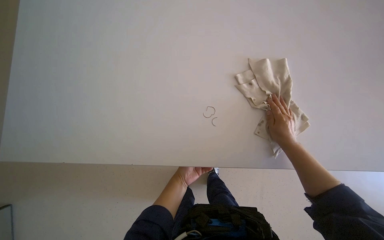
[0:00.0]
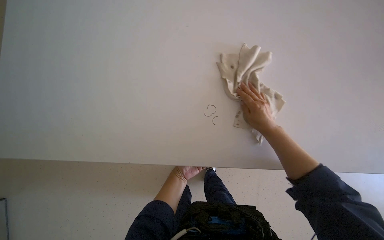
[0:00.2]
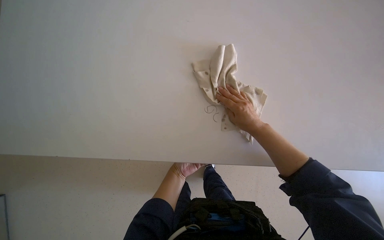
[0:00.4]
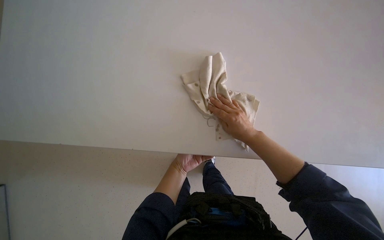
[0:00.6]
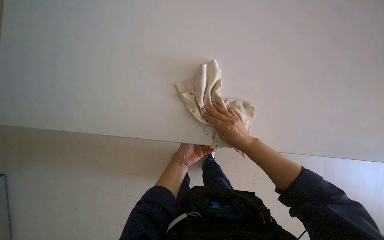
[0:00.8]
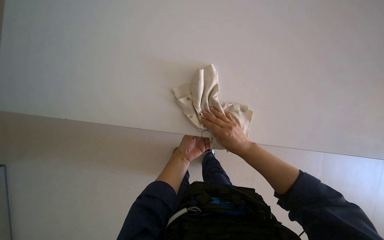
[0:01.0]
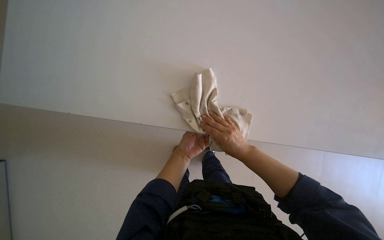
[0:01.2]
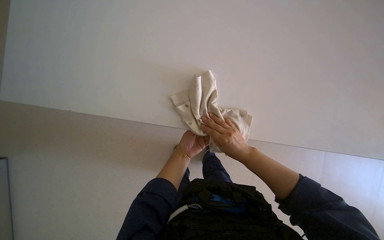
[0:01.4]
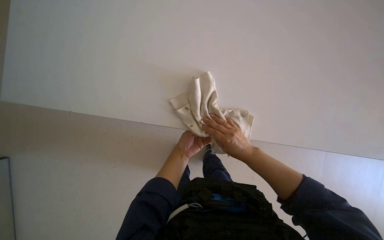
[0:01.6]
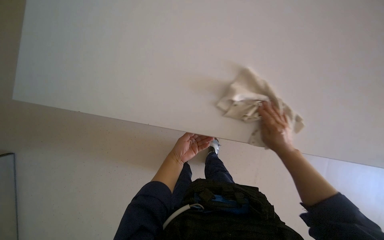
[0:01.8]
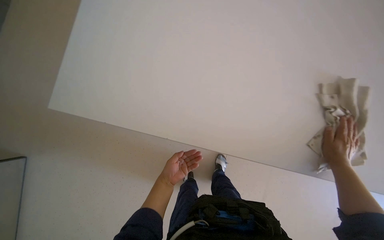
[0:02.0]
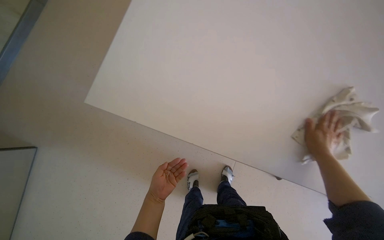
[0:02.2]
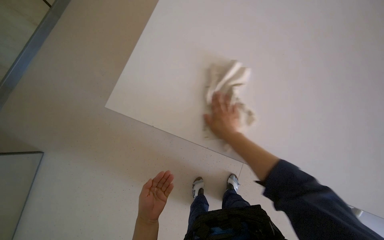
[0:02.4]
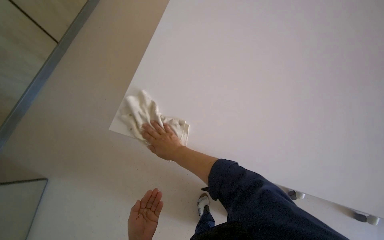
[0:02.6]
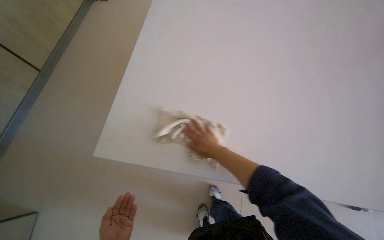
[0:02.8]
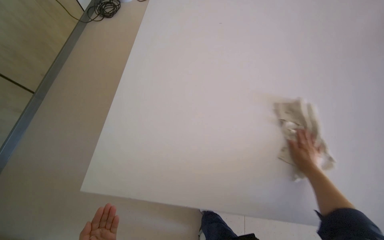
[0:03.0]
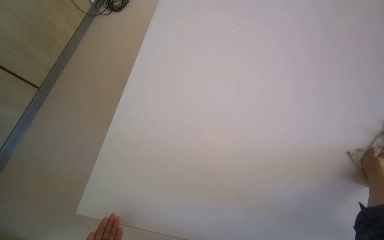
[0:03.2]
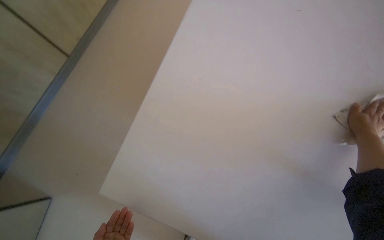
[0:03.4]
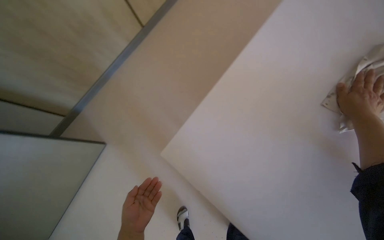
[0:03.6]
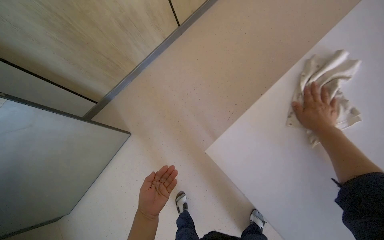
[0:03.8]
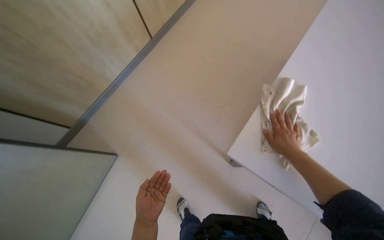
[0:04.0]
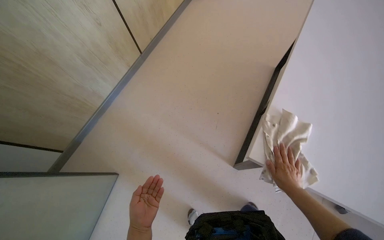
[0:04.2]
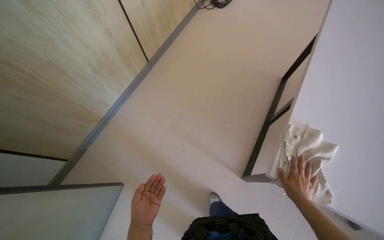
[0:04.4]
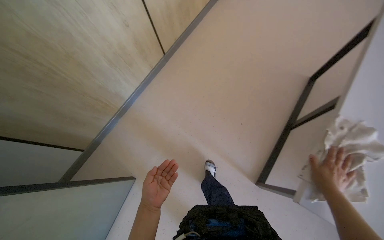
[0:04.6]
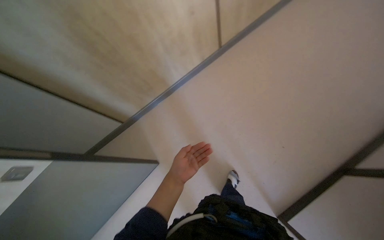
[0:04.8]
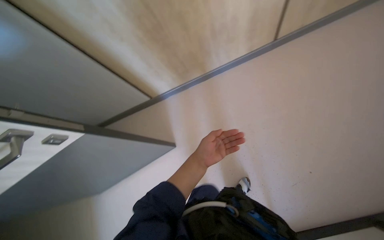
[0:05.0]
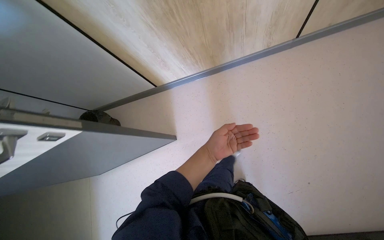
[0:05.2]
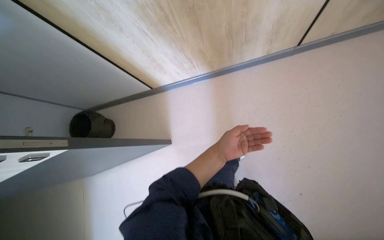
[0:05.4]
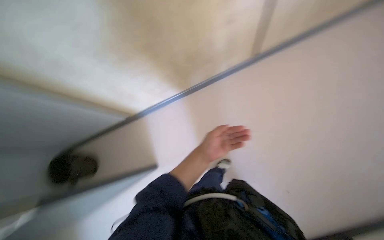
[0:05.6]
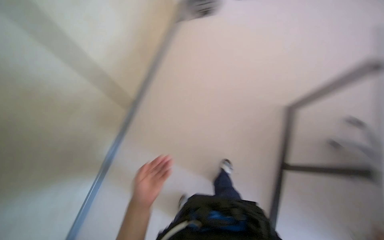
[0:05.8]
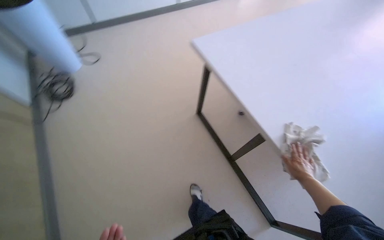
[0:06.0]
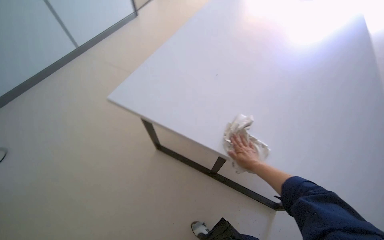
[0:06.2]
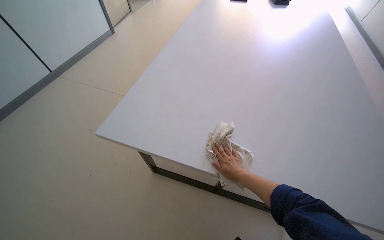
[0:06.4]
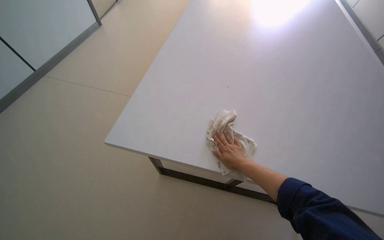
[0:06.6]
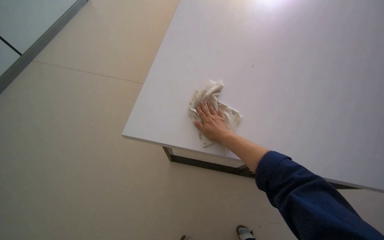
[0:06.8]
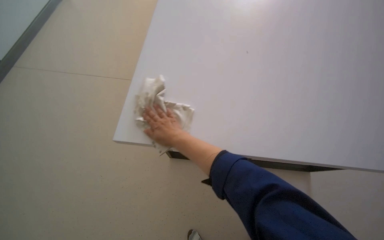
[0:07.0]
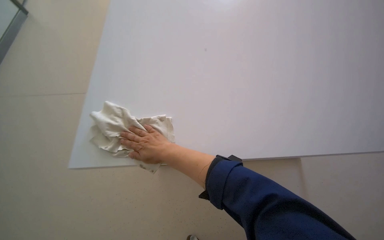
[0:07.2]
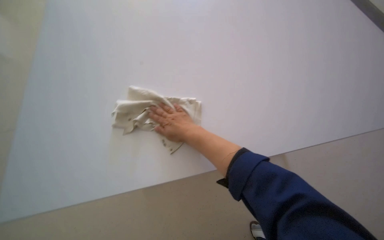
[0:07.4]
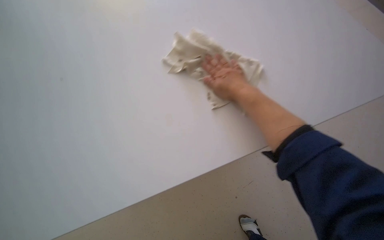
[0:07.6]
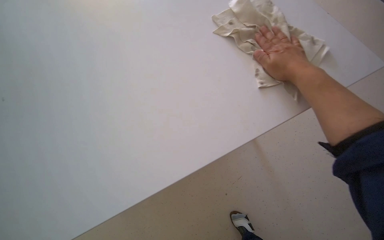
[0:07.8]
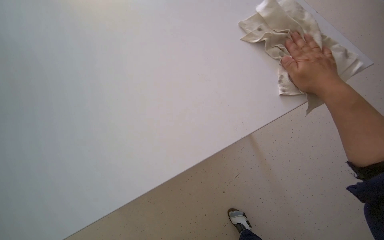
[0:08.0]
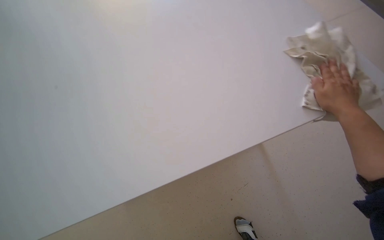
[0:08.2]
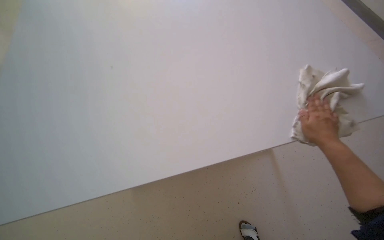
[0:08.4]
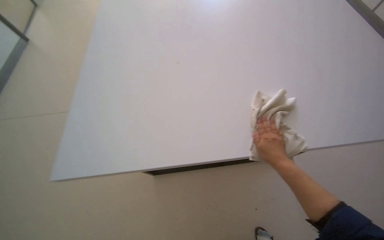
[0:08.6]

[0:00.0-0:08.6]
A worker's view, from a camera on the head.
Job: wiping surfaces.
The whole recording: Wiping long white table. The worker wipes a long white table with a white cloth.
0:00.0 to 0:01.4: The left hand is displaced up the picture by about 20 cm.
0:01.4 to 0:02.8: The right hand goes left and right, roughly 50 cm each way, reversing 2 times.
0:02.8 to 0:04.4: The head travels about 40 cm.
0:04.4 to 0:05.8: The wearer's head swings approximately 35 degrees to the left.
0:07.2 to 0:08.6: The wearer's head swings about 55 degrees to the left.

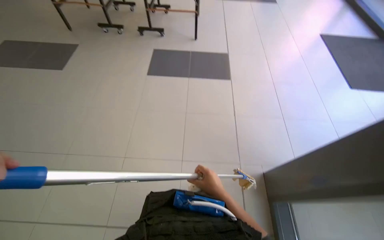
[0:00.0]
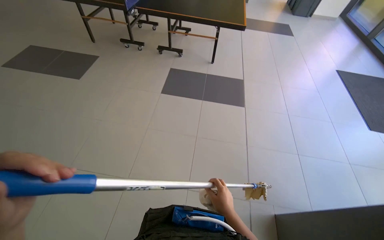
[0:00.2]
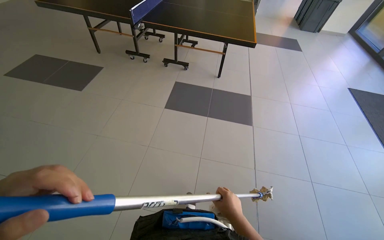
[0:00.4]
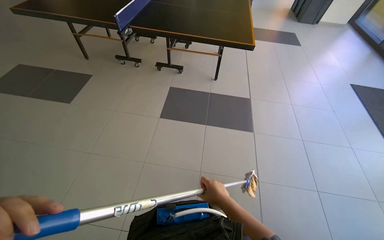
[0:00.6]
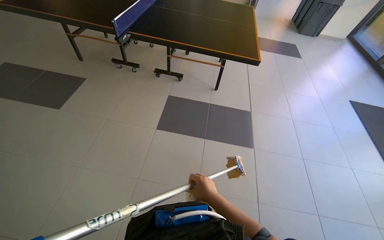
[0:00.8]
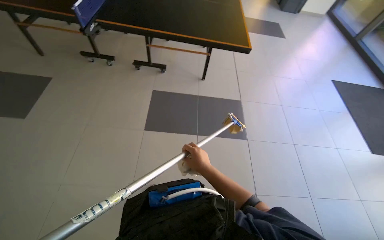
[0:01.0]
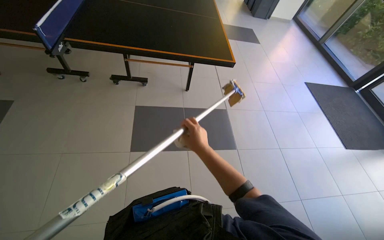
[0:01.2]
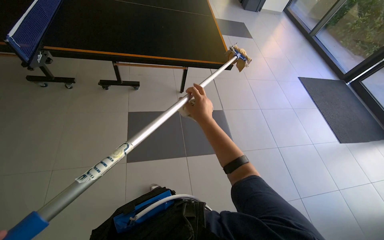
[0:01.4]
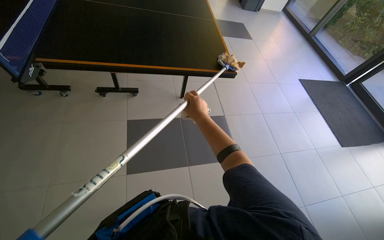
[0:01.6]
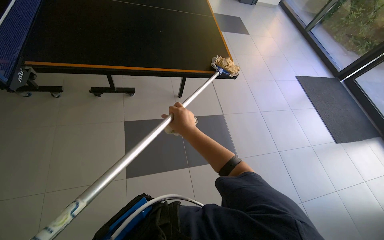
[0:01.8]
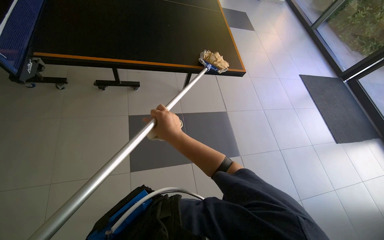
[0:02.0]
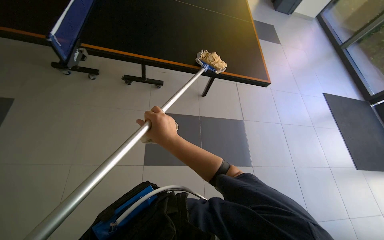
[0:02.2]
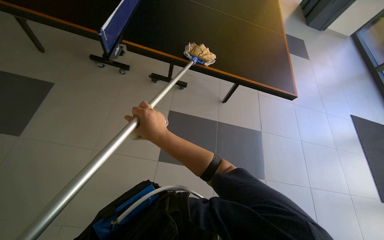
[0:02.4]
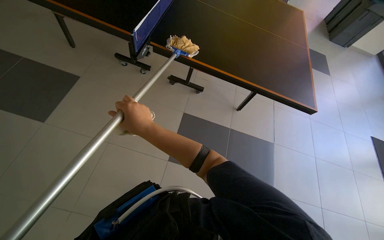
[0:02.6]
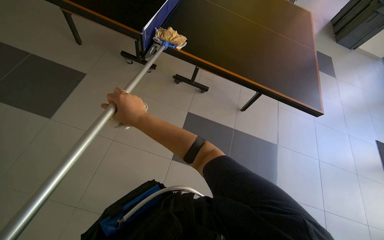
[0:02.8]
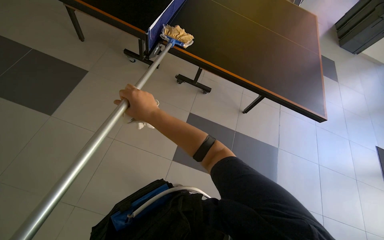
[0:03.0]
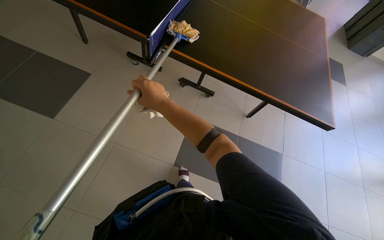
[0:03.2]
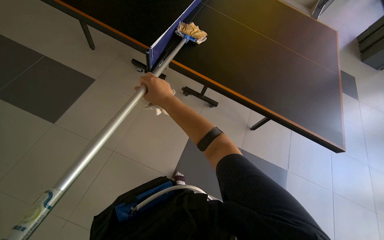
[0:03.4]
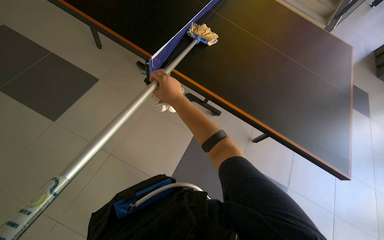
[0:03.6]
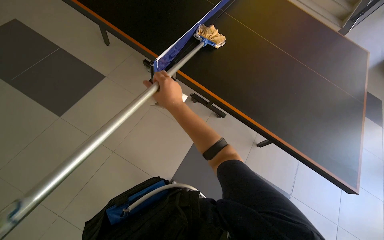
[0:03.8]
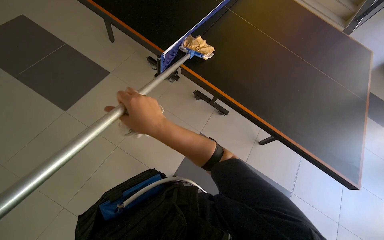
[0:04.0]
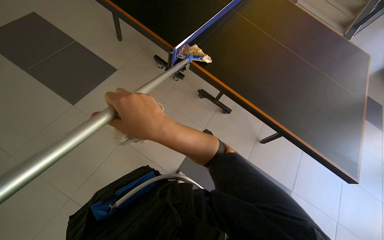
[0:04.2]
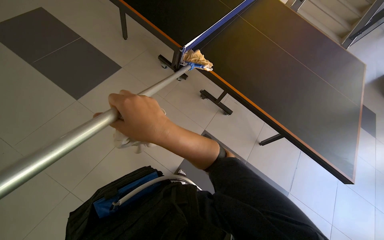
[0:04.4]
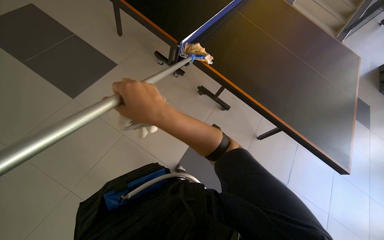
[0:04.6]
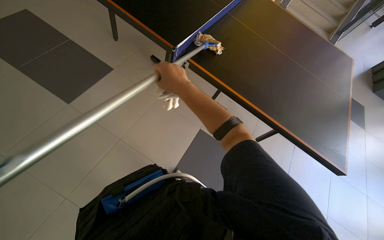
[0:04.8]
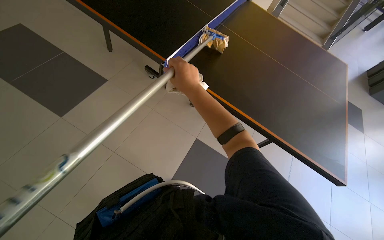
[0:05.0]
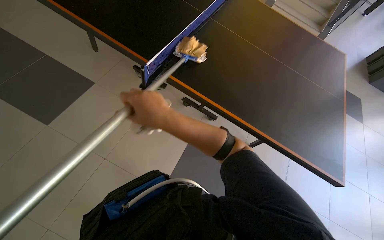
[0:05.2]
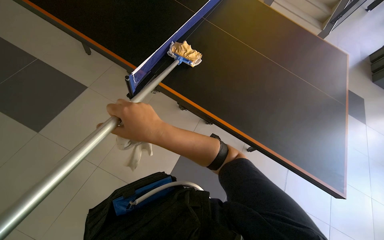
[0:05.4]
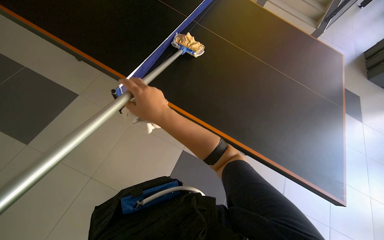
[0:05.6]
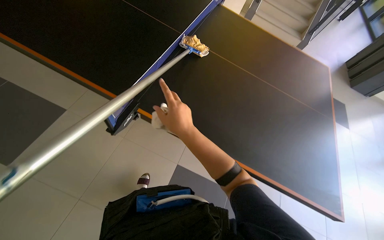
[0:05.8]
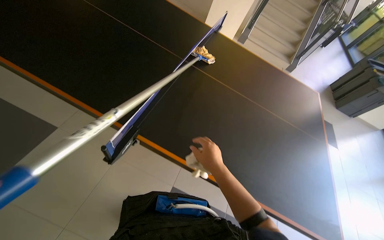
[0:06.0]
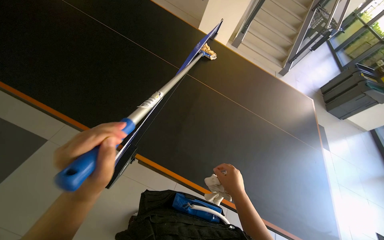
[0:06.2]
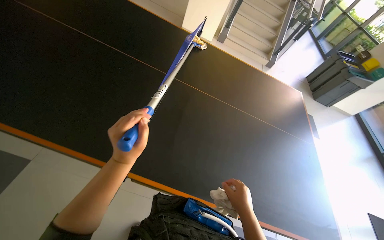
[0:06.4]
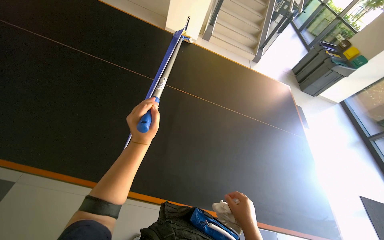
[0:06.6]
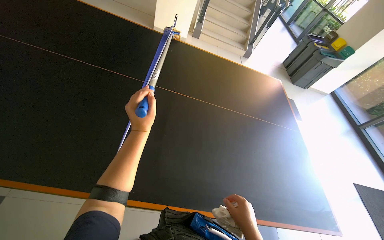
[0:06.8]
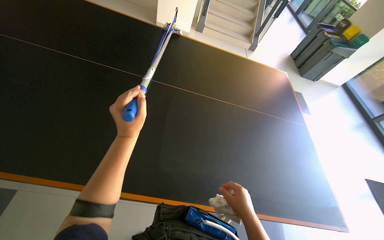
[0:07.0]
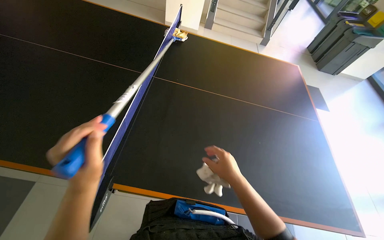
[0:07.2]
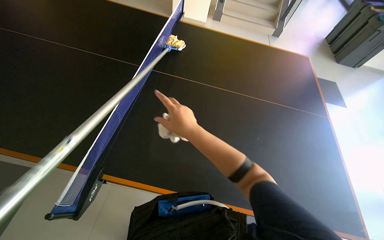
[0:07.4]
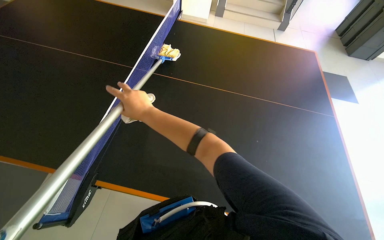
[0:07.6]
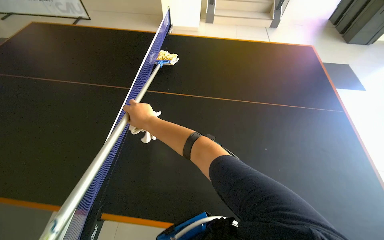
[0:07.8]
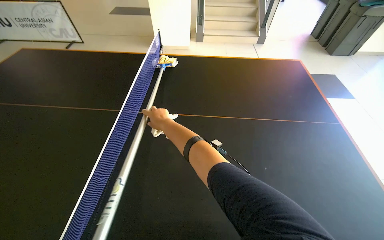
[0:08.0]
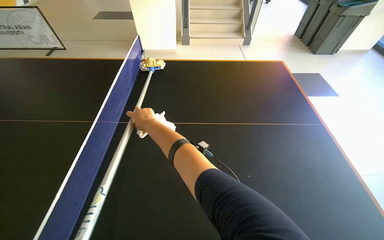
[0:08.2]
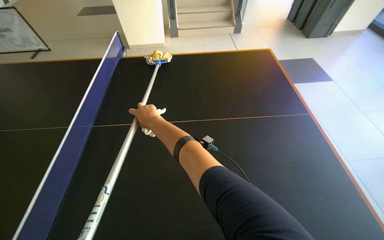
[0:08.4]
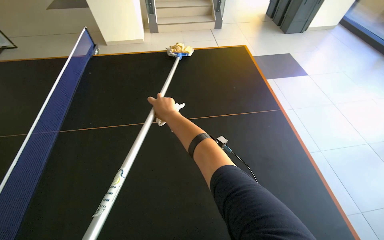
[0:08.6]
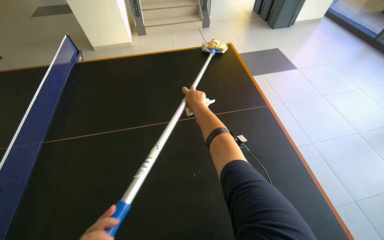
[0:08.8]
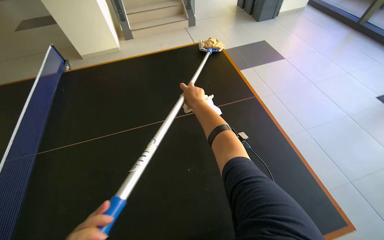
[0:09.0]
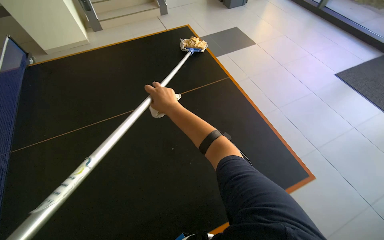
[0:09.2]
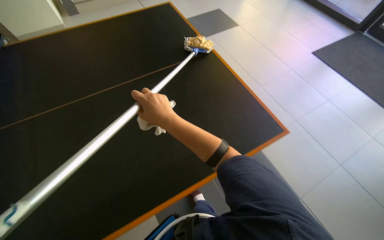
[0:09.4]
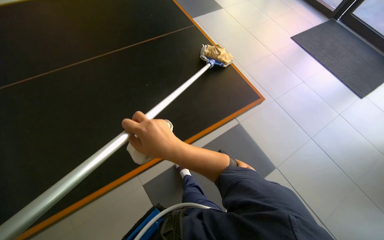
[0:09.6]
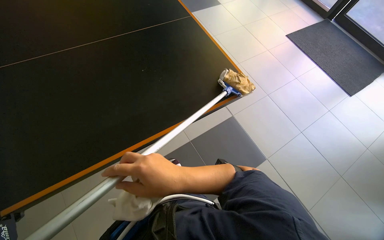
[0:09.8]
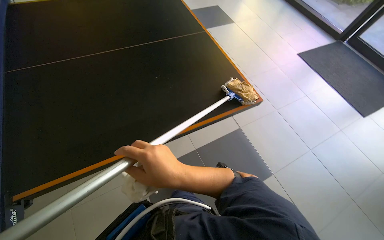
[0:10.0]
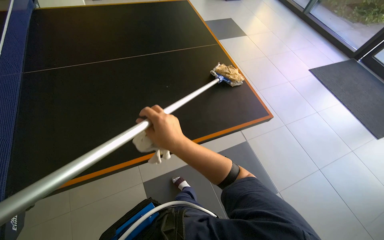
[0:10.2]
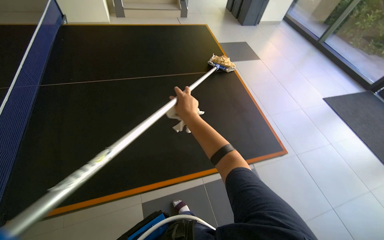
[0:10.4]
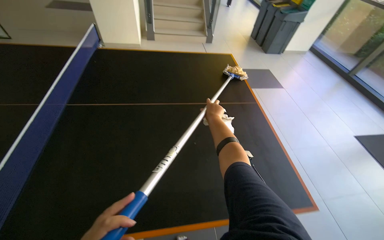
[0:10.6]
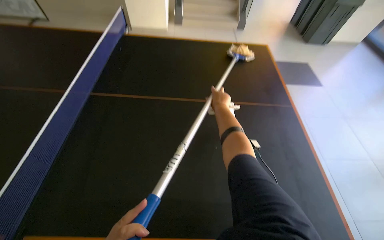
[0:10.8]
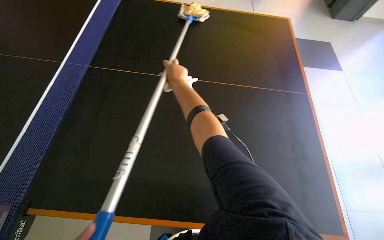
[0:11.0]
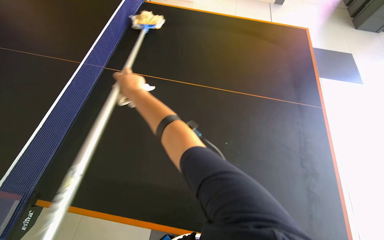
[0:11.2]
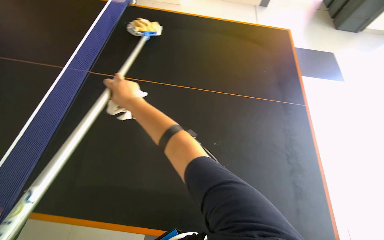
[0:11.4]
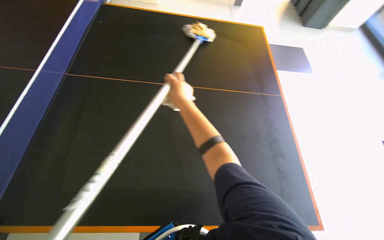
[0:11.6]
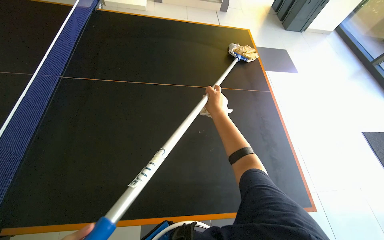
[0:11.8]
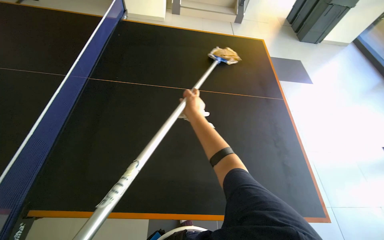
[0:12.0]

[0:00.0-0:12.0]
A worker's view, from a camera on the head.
Job: wiping surfaces.
The whole recording: Cleaning ping pong table. The worker cleans the surface of a ping pong table with a mop.
0:00.0 to 0:01.6: The wearer moves about 1 m.
0:01.6 to 0:03.0: The scene turns some 25 degrees clockwise in the picture. The right hand is displaced to the left by roughly 60 cm.
0:03.0 to 0:04.4: The right hand goes approximately 20 cm nearer to the camera.
0:04.4 to 0:06.0: The right hand travels farther from the camera and to the right by some 25 cm.
0:06.0 to 0:07.6: The wearer moves about 90 cm. The view tips downward by approximately 10 degrees.
0:07.6 to 0:09.0: The scene turns approximately 30 degrees counterclockwise in the picture. The right hand goes approximately 40 cm to the right.
0:09.0 to 0:10.4: The right hand travels down the picture by about 30 cm, and goes nearer to the camera and returns, some 40 cm each way.
0:10.4 to 0:12.0: The head rotates about 20 degrees to the left.
